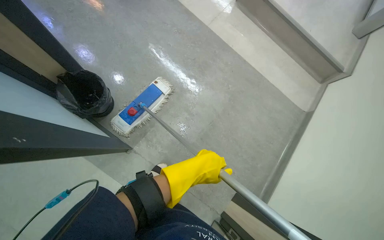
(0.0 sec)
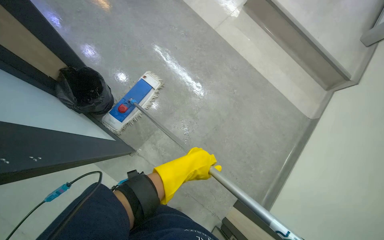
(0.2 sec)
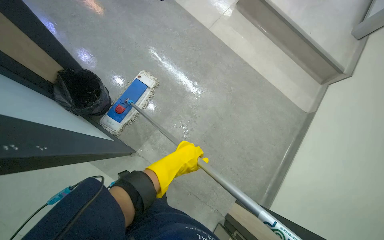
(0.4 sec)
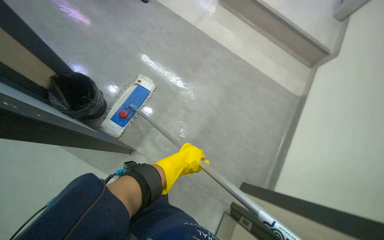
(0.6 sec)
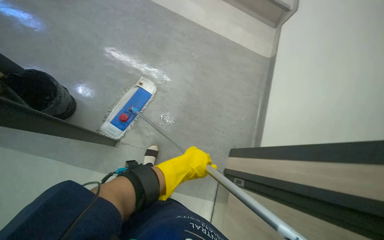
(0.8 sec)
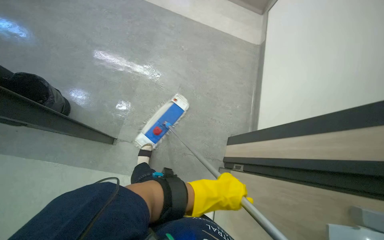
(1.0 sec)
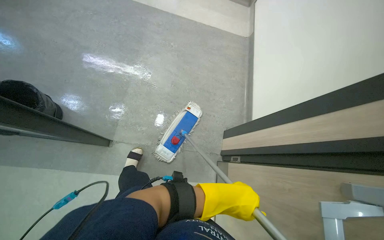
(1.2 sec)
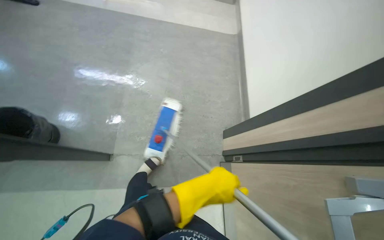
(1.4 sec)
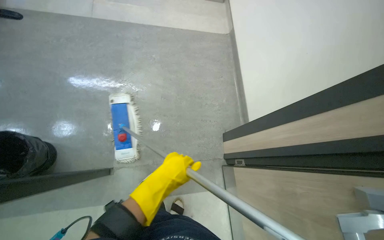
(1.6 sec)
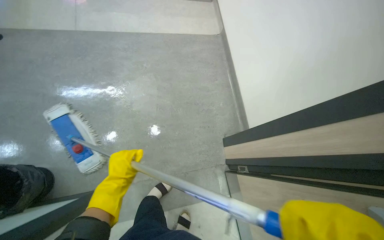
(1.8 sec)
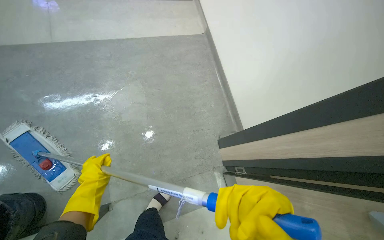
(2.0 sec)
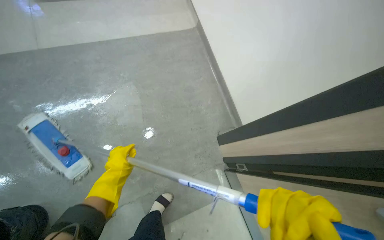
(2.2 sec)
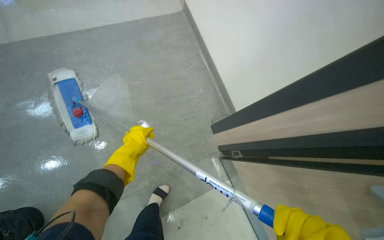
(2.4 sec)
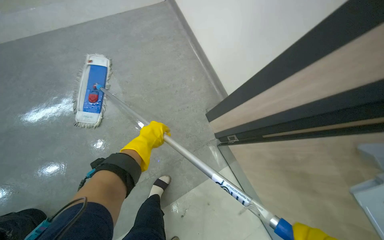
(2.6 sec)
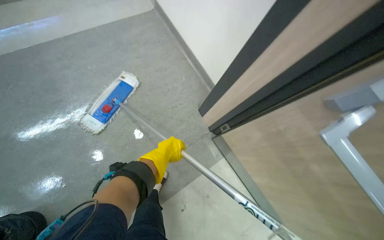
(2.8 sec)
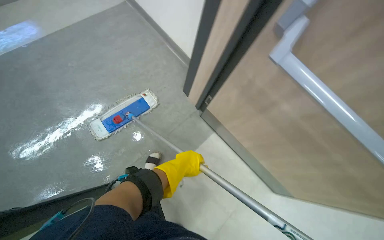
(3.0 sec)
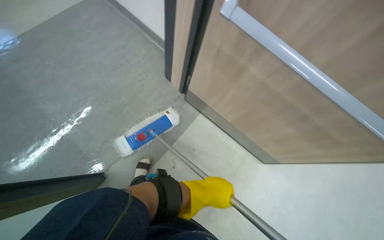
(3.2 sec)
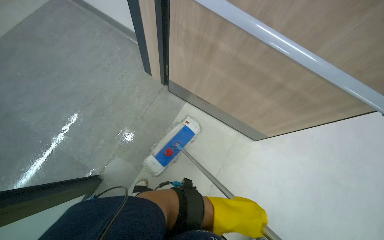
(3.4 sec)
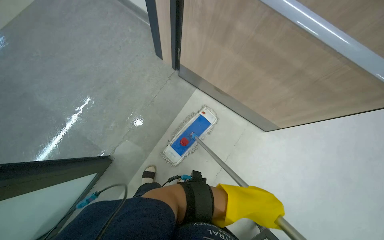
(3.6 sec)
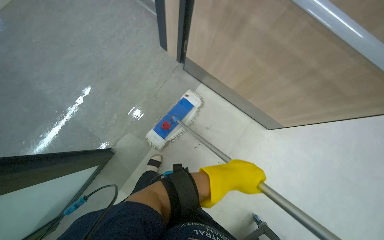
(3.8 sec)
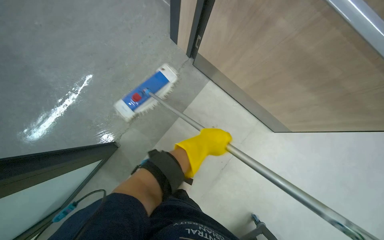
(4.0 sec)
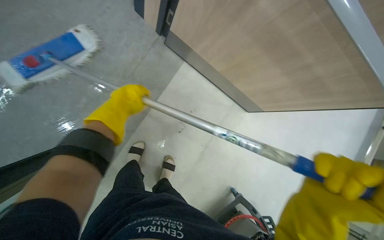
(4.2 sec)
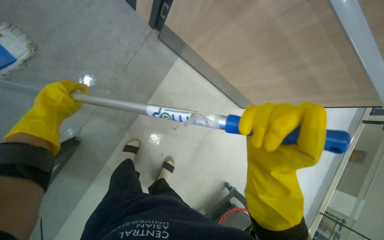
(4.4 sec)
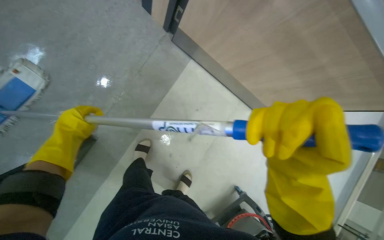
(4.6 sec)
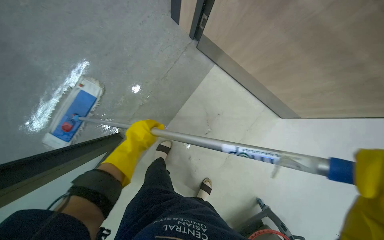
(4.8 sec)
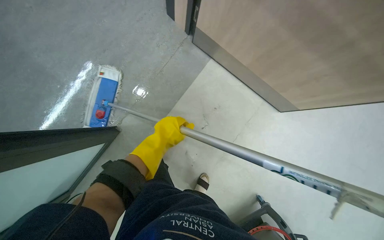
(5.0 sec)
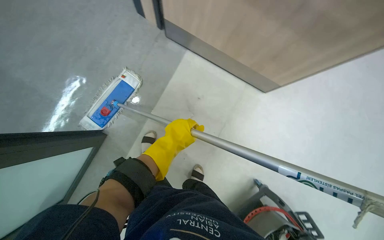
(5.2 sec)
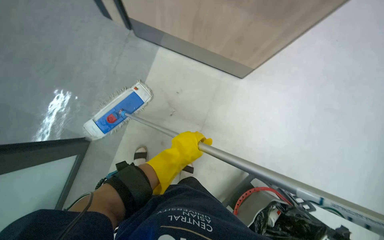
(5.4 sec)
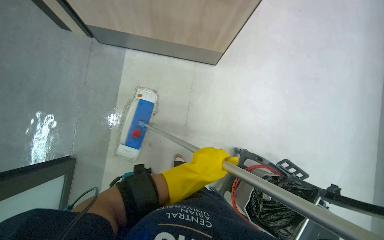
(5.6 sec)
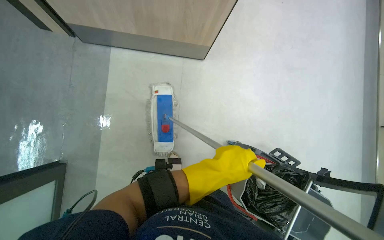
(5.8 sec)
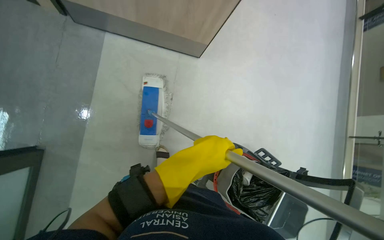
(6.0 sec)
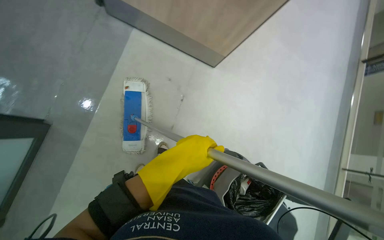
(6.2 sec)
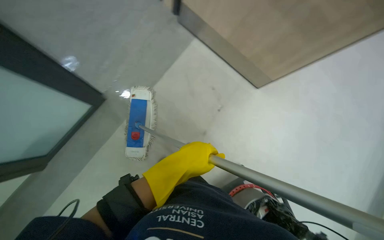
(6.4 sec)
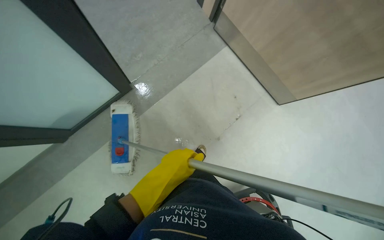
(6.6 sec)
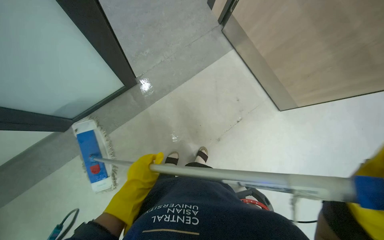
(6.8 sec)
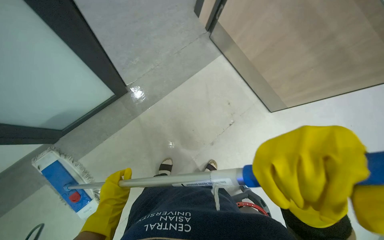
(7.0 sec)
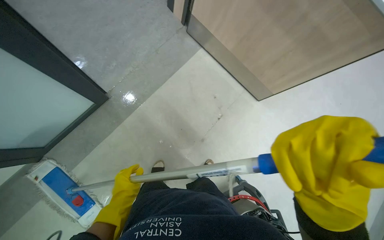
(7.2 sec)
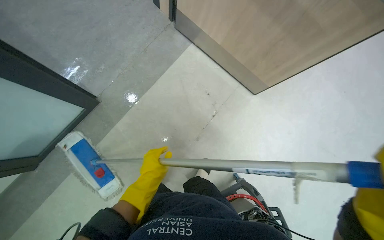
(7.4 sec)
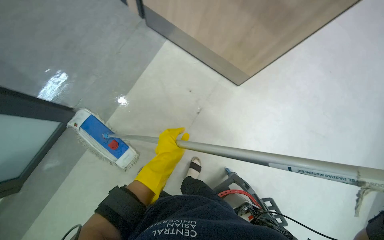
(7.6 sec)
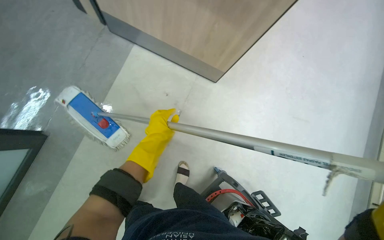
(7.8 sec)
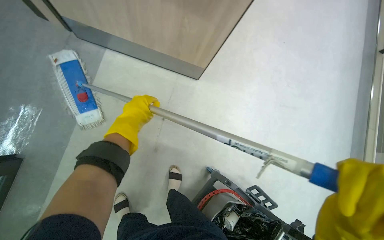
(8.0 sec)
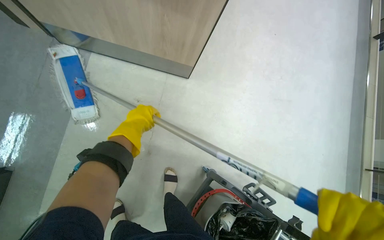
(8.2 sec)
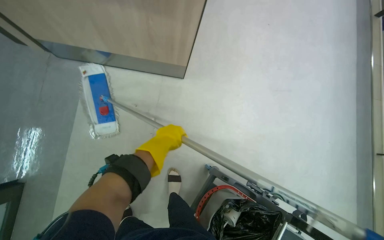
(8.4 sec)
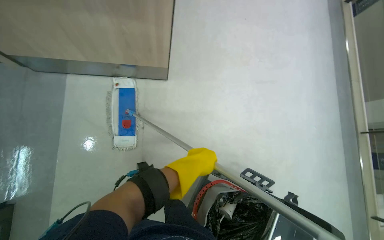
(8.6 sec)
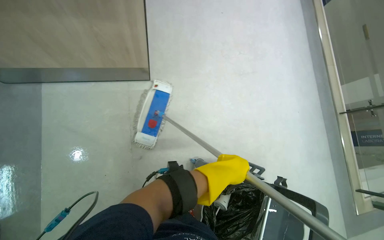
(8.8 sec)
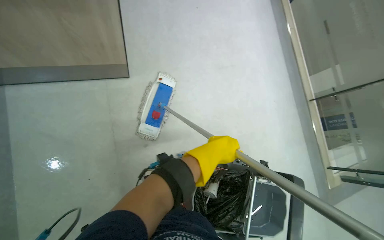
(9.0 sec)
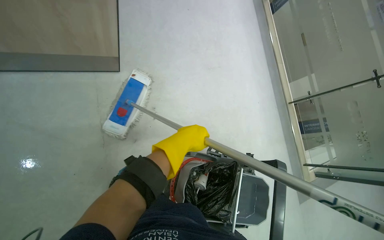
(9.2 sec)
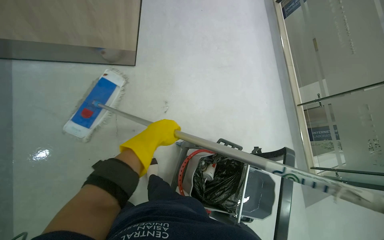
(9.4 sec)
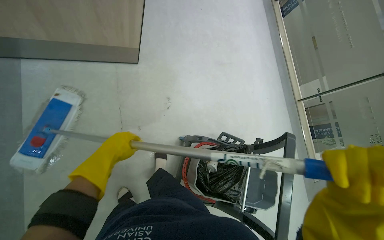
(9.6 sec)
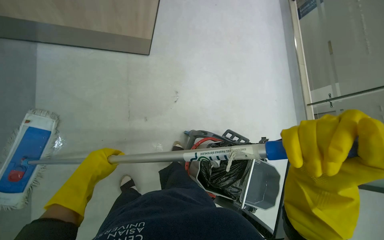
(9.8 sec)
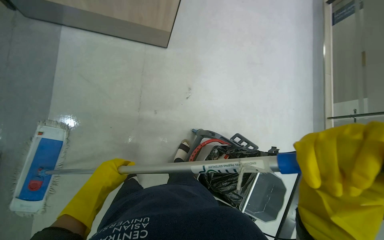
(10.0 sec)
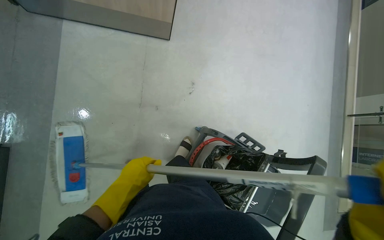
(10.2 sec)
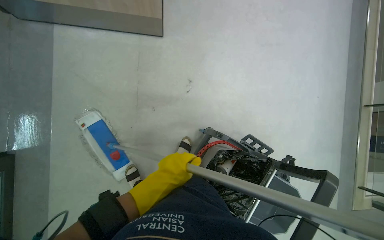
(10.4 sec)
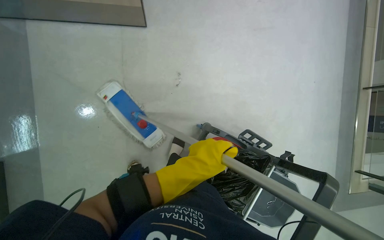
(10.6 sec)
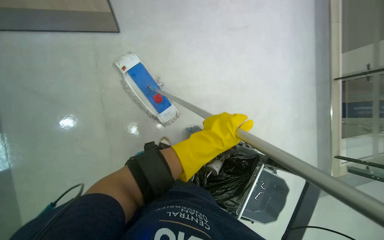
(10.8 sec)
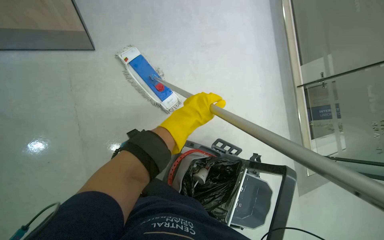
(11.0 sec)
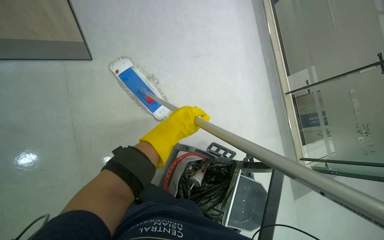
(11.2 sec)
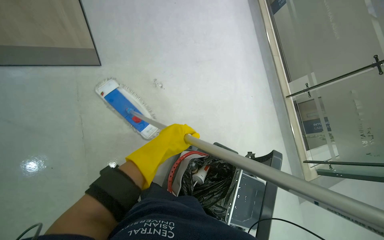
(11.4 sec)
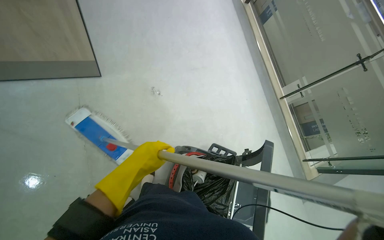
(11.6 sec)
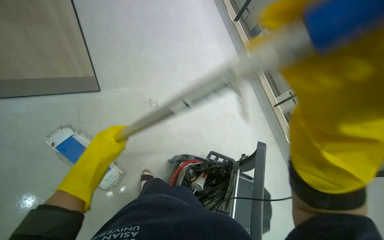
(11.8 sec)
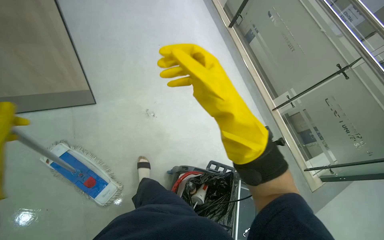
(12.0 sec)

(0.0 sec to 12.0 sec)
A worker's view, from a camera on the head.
Job: mopping floor.
The whole recording: Mopping building floor. The worker prepares the mop and mops the floor in the building hallway.
0.0 sec - 1.6 sec: The scene turns approximately 25 degrees counterclockwise in the picture.
1.6 sec - 3.0 sec: The scene rotates counterclockwise by approximately 35 degrees. The left hand goes to the left and returns, roughly 25 cm each way.
3.0 sec - 4.4 sec: The left hand heads to the left, covering roughly 50 cm.
4.4 sec - 6.0 sec: The left hand is displaced to the right and down the picture by approximately 50 cm.
7.6 sec - 9.0 sec: The wearer's head swings about 45 degrees to the right. The left hand goes roughly 50 cm to the right.
9.0 sec - 10.4 sec: The head rotates approximately 15 degrees to the left. The left hand travels down the picture, to the left and nearer to the camera by about 25 cm.

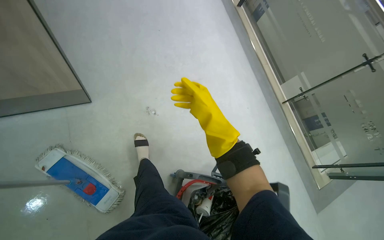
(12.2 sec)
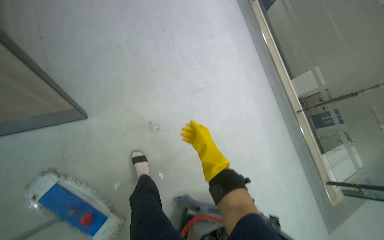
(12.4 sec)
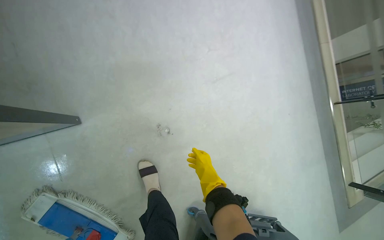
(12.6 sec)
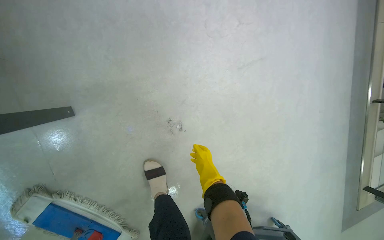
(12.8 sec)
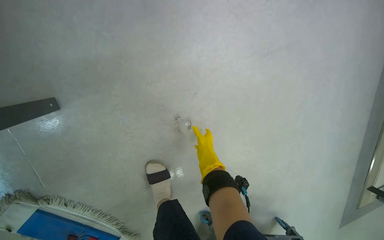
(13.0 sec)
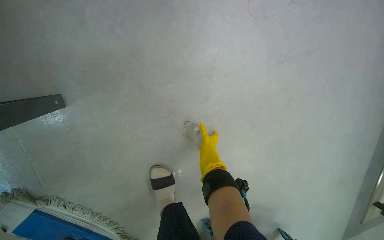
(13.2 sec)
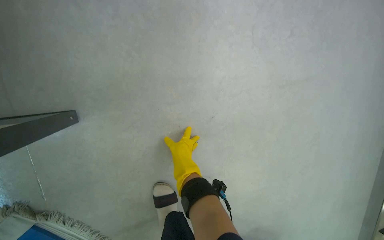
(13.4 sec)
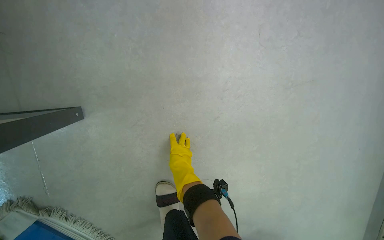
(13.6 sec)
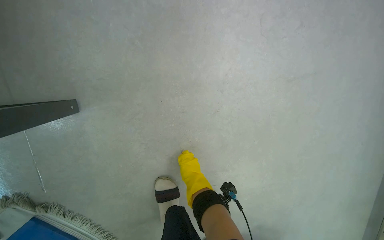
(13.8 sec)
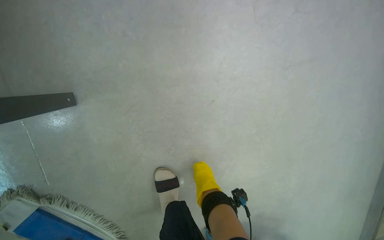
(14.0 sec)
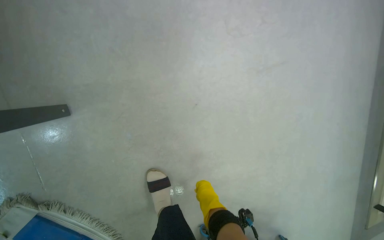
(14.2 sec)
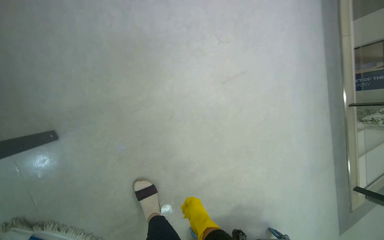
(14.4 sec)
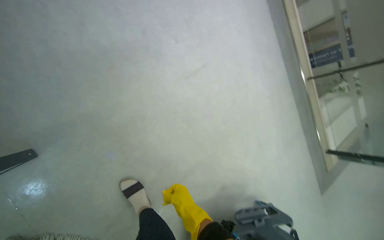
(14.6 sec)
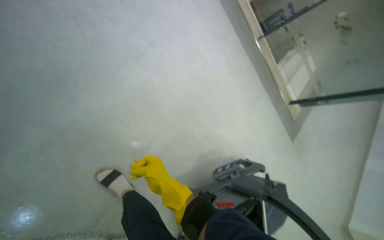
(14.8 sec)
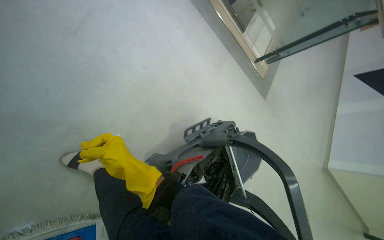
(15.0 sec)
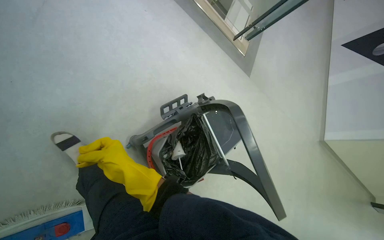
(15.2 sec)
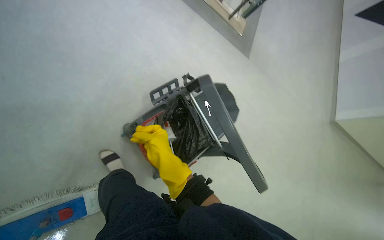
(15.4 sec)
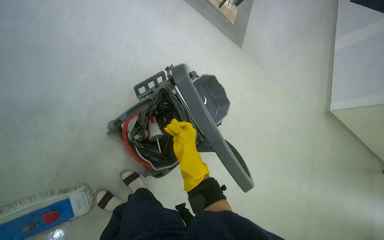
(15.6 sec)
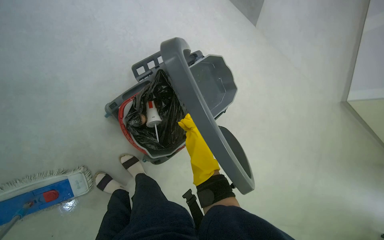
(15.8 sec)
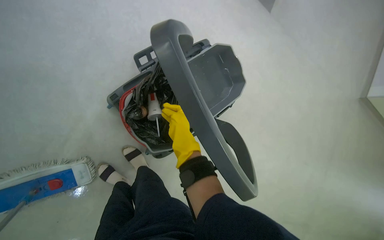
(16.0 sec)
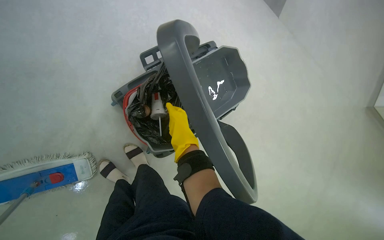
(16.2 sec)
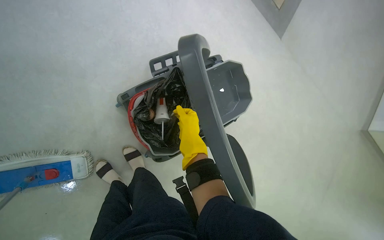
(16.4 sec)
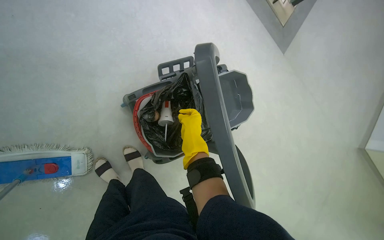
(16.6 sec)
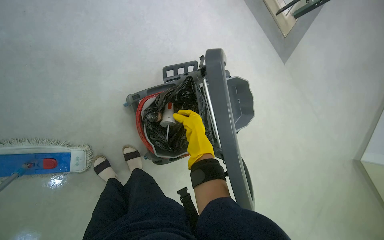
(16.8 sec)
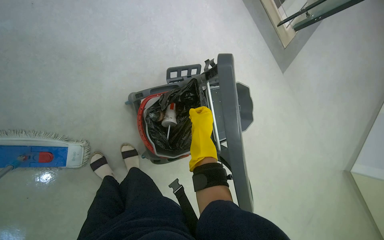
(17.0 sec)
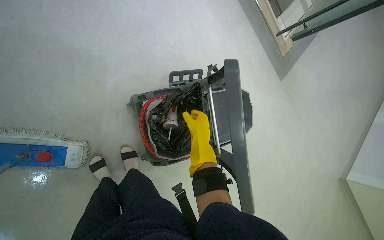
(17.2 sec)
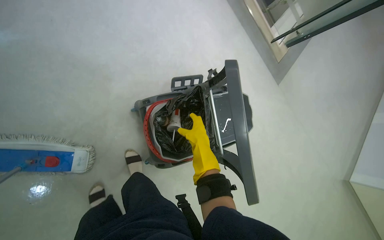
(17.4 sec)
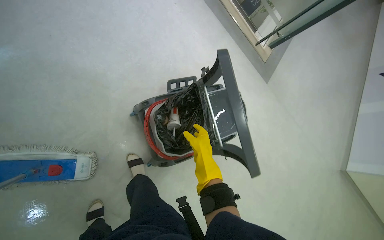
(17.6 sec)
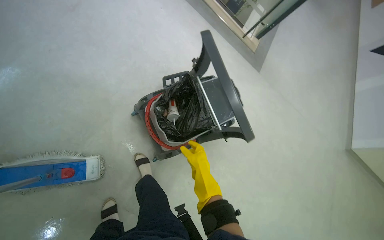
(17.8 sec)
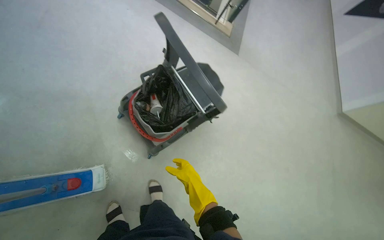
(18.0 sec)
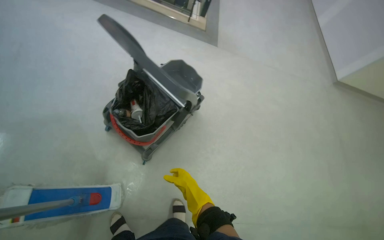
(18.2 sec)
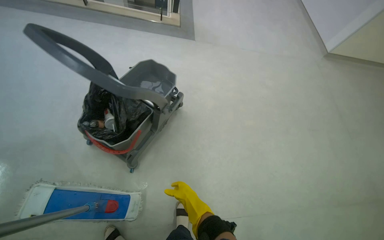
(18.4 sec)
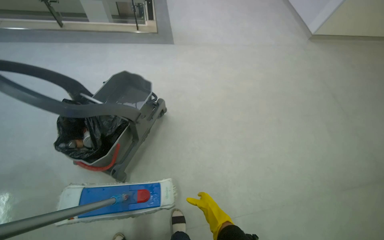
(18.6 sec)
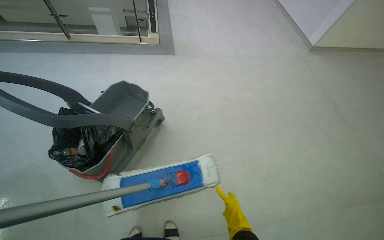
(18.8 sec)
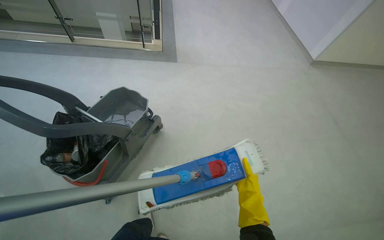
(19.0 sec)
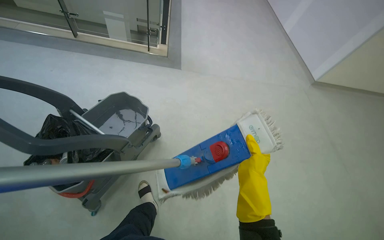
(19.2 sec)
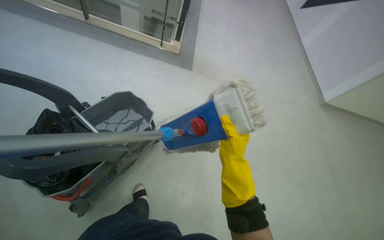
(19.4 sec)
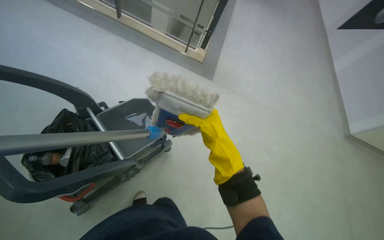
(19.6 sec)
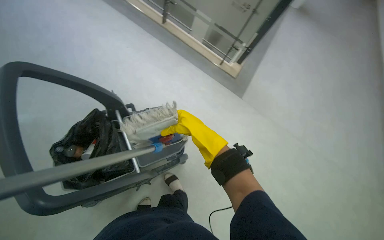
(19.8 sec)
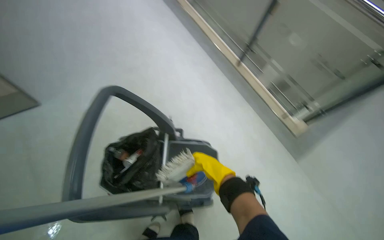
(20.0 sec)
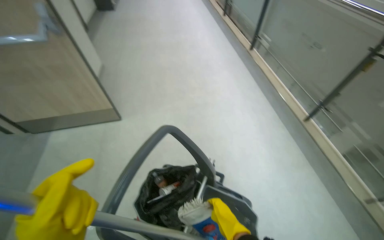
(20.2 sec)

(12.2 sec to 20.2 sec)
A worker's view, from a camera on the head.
Job: mopping floor.
The whole recording: Mopping building floor. The worker prepares the mop and mops the floor in the building hallway.
12.2 sec - 13.8 sec: The camera travels approximately 1 m. The wearer looks roughly 25 degrees further downward.
13.8 sec - 15.4 sec: The wearer moves approximately 1 m. The wearer's head swings some 60 degrees to the right.
15.4 sec - 17.0 sec: The right hand travels to the right by about 15 cm.
17.0 sec - 18.6 sec: The camera is carried roughly 70 cm. The scene turns about 55 degrees counterclockwise in the picture.
18.6 sec - 20.2 sec: The camera is carried about 50 cm. The head rotates some 90 degrees to the left. The view tips upward by approximately 35 degrees.
